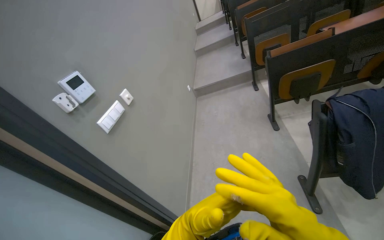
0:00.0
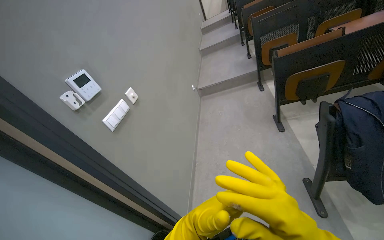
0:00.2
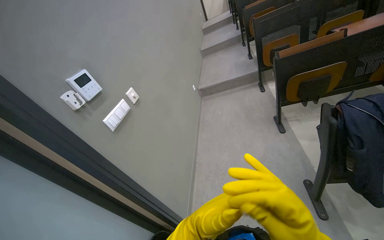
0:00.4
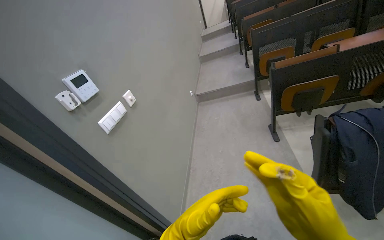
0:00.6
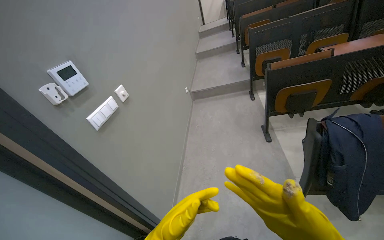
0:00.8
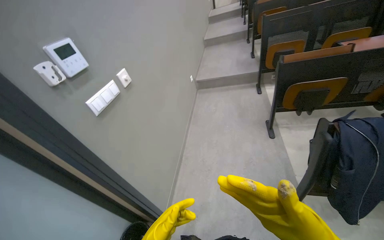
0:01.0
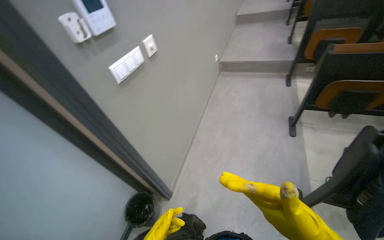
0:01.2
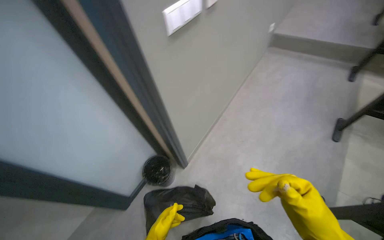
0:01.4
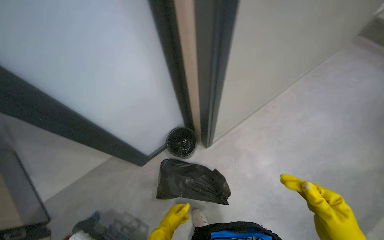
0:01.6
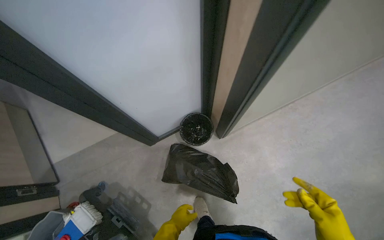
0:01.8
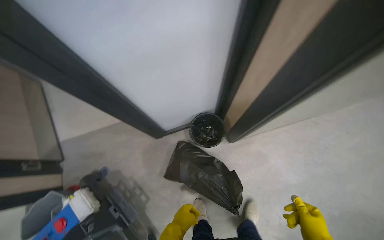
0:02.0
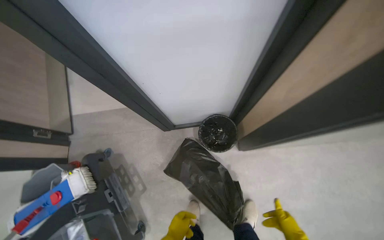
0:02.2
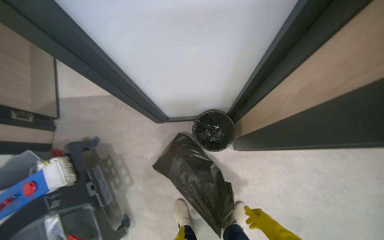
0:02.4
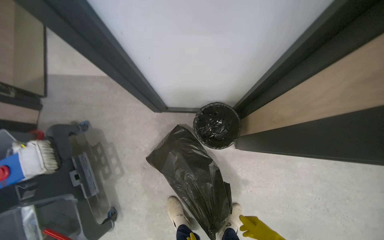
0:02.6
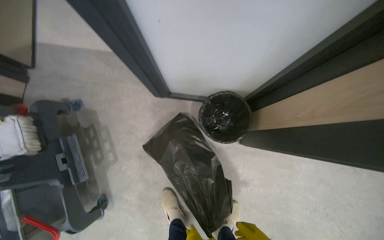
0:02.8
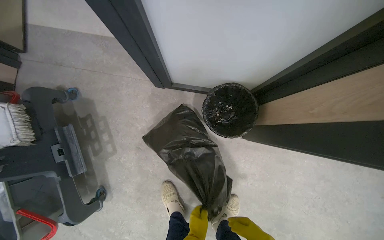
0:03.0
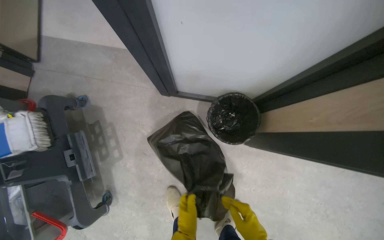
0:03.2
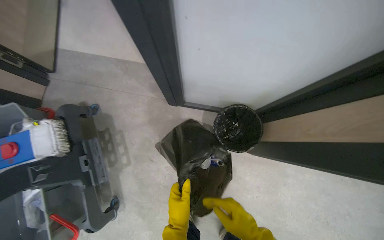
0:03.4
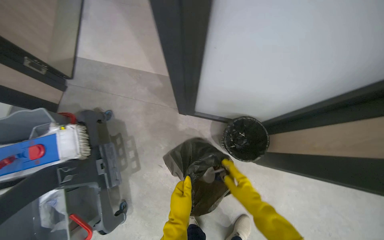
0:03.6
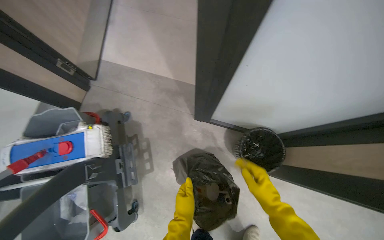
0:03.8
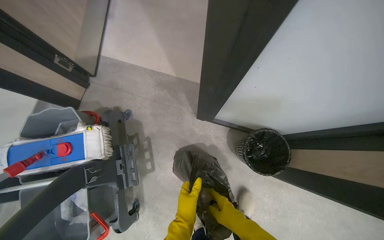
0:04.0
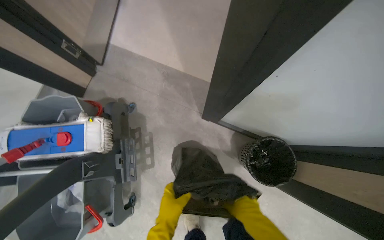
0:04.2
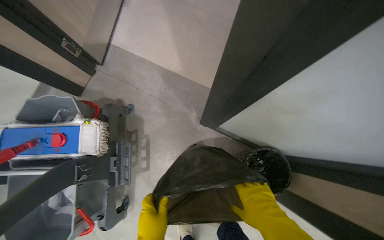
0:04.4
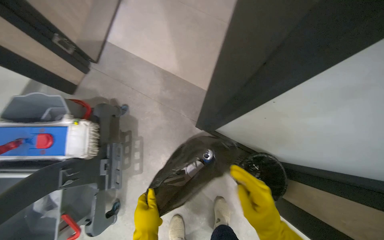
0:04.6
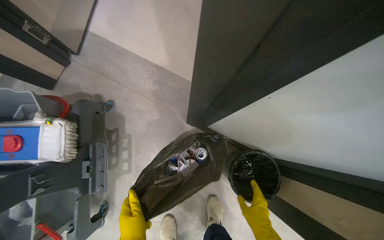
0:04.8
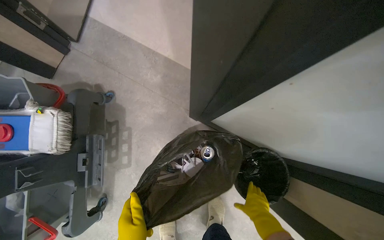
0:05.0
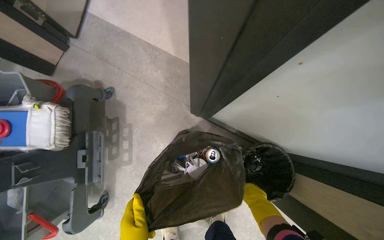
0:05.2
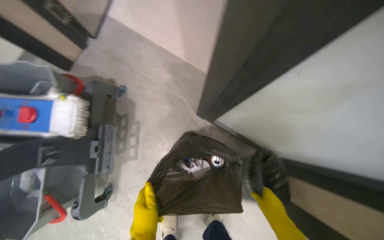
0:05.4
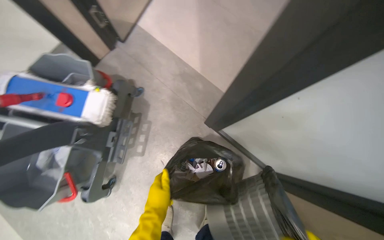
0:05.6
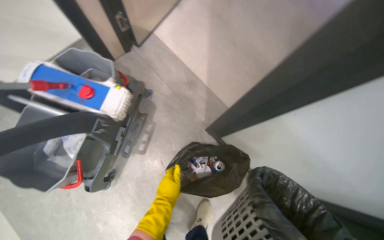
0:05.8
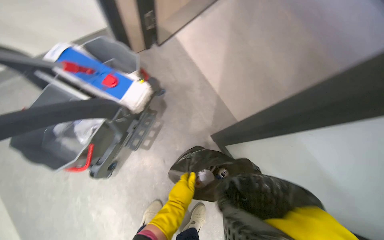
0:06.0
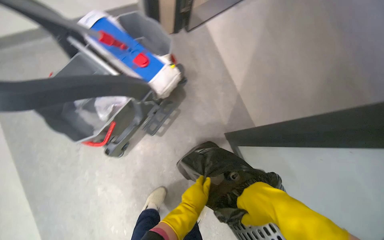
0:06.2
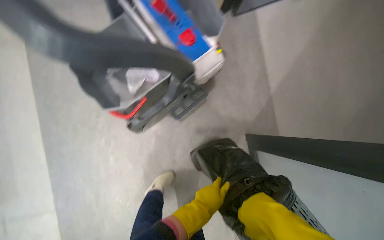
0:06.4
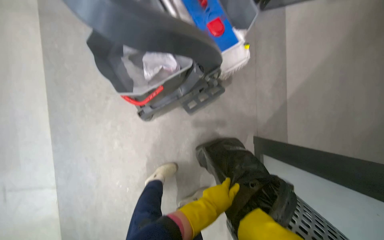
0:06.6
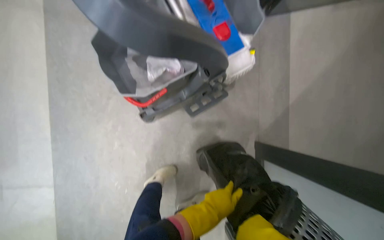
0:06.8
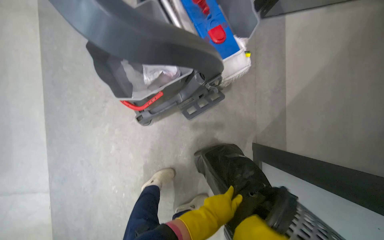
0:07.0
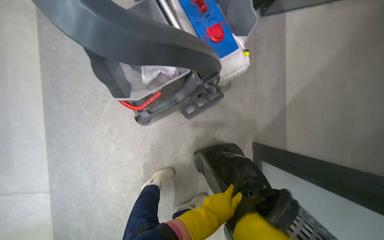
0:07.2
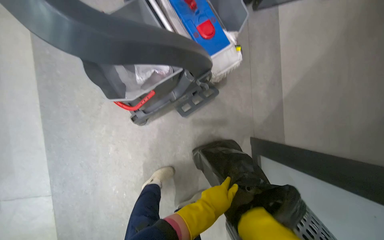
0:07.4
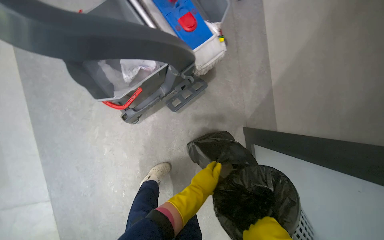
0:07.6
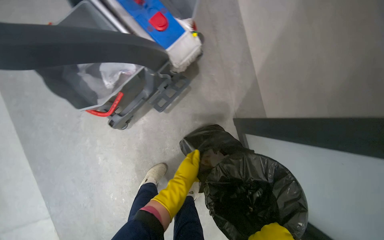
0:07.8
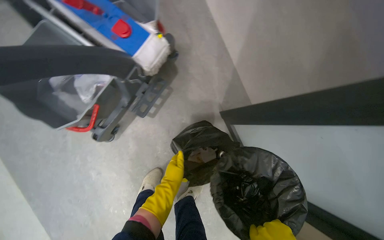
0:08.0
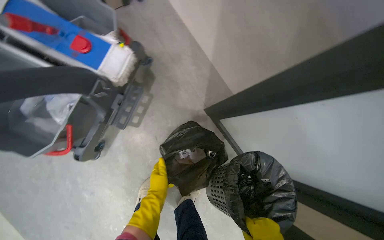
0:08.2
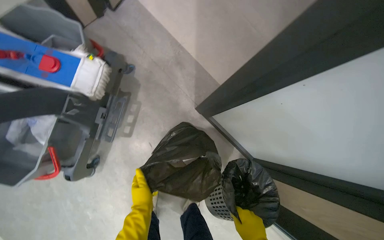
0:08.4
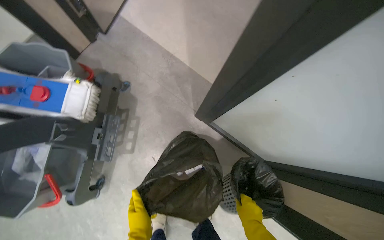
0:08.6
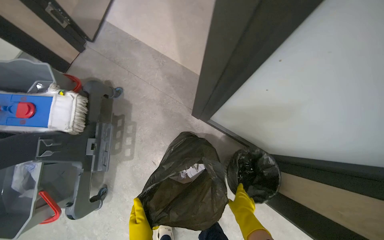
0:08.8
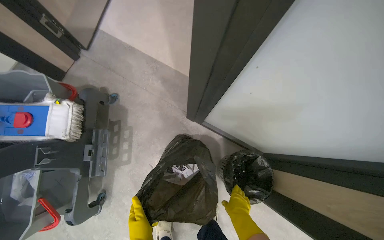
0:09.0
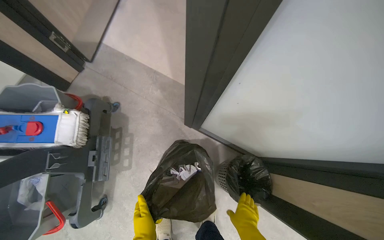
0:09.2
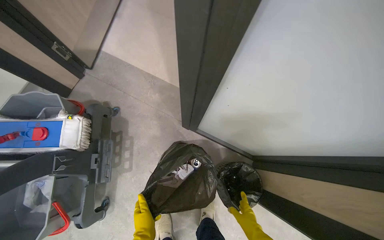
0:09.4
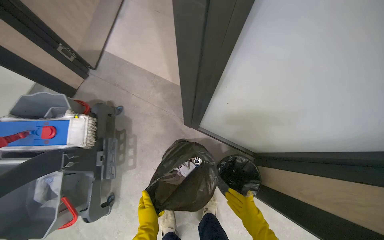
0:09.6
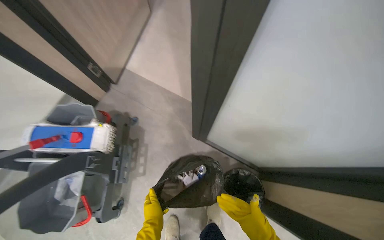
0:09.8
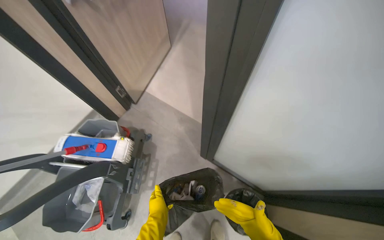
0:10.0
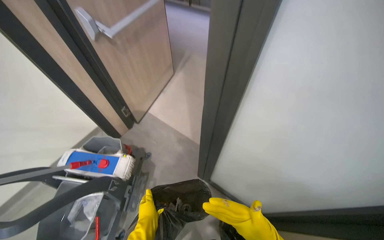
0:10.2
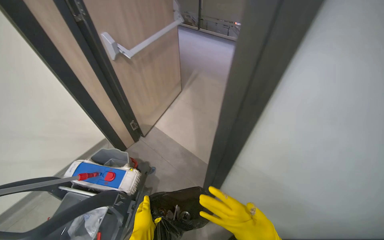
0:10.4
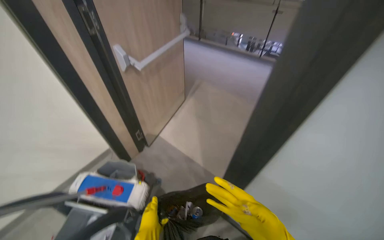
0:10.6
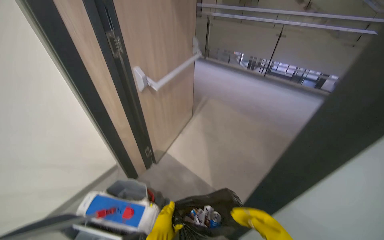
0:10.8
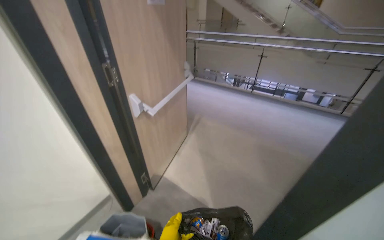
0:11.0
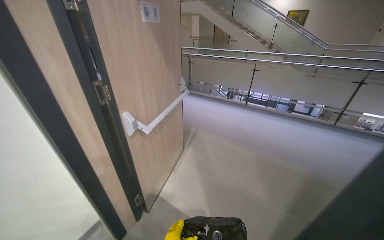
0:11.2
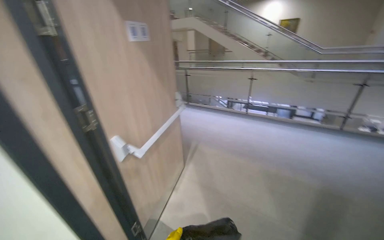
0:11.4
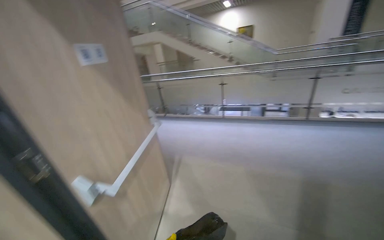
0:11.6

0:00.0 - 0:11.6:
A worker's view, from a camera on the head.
Job: managing trash.
The whole recording: Emptying and replacing trash bag. The worker empties a trash bin and replaces the bag.
0:00.0 - 0:01.4: The camera pitches downward, by some 20 degrees. The scene rotates clockwise by some 35 degrees.
0:01.4 - 0:02.8: The wearer moves approximately 60 cm. The head turns to the left by some 60 degrees. The camera pitches downward, by roughly 35 degrees.
0:05.8 - 0:07.2: The scene rotates clockwise by roughly 40 degrees.
0:07.2 - 0:08.8: The camera travels some 50 cm. The scene rotates counterclockwise by approximately 55 degrees.
0:08.8 - 0:10.2: The wearer moves approximately 40 cm. The wearer looks some 25 degrees further upward.
0:10.2 - 0:11.6: The head travels some 40 cm. The head rotates about 15 degrees to the right. The wearer looks approximately 30 degrees further upward.

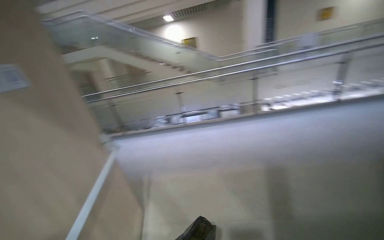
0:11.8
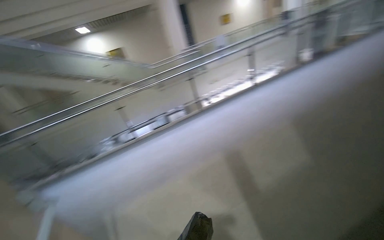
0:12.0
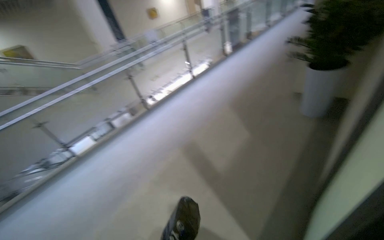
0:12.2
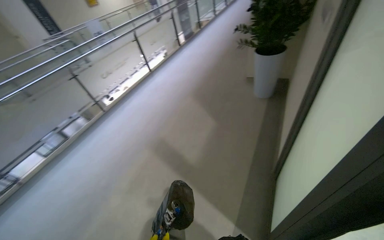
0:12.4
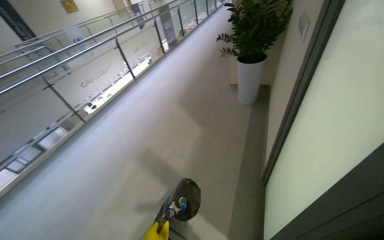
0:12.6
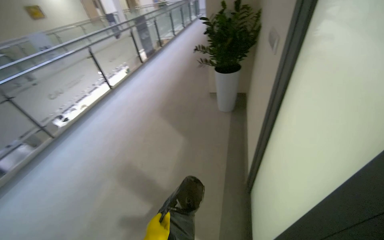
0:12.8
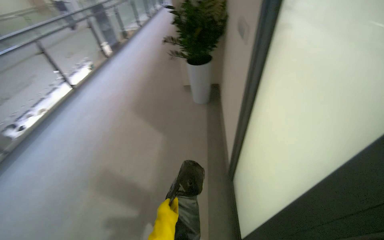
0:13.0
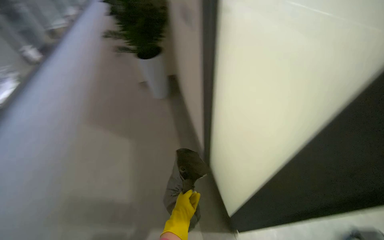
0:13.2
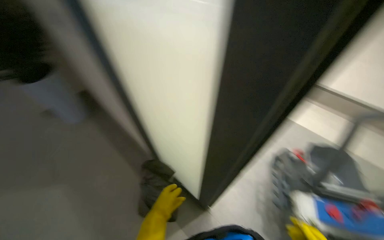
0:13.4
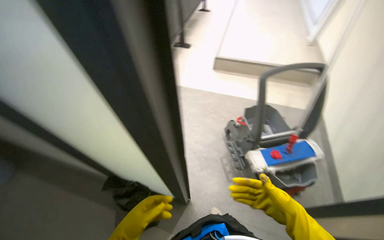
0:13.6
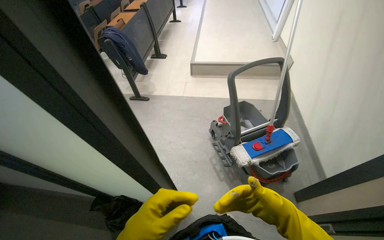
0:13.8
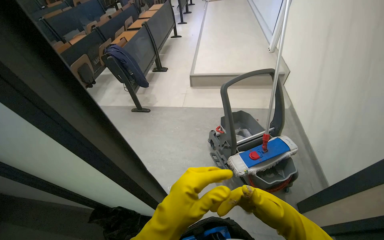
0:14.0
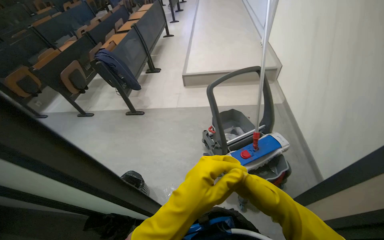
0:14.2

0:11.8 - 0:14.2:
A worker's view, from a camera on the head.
Job: managing trash.
The whole recording: Emptying and replacing trash bag. The worker empties a trash bin and replaces the bag.
0:11.8 - 0:13.0: The wearer's head swings roughly 90 degrees to the right.
0:13.0 - 0:14.2: The head rotates some 80 degrees to the right.

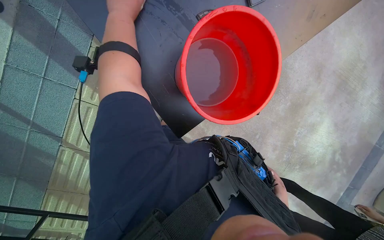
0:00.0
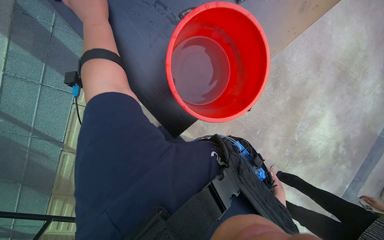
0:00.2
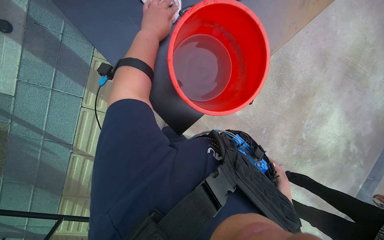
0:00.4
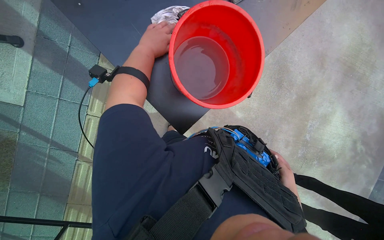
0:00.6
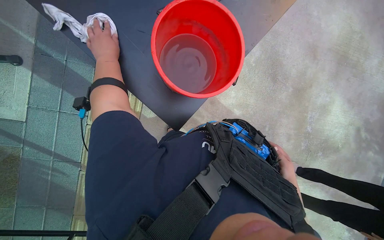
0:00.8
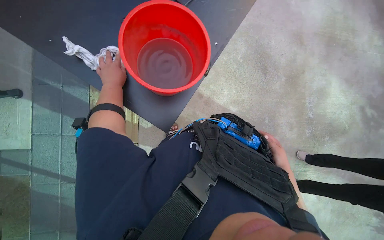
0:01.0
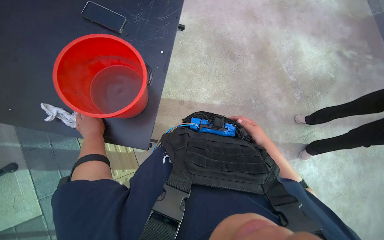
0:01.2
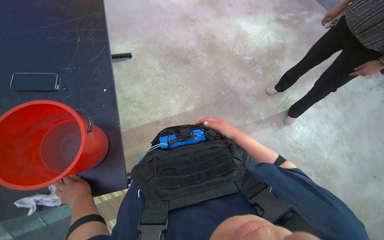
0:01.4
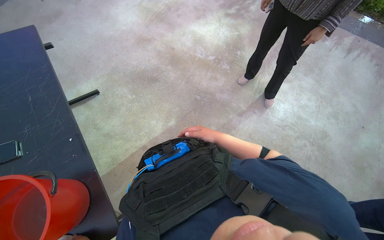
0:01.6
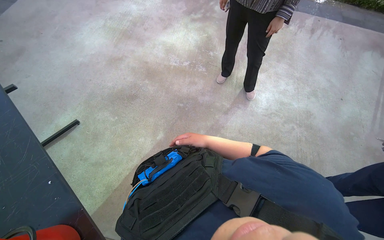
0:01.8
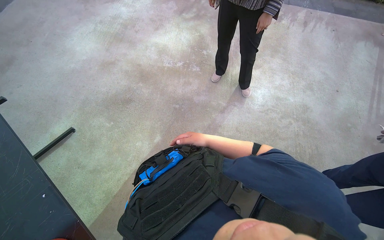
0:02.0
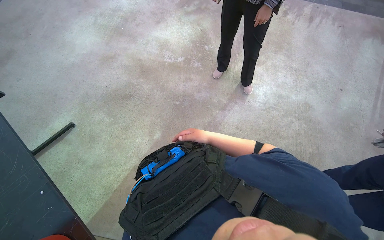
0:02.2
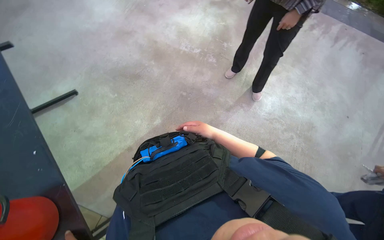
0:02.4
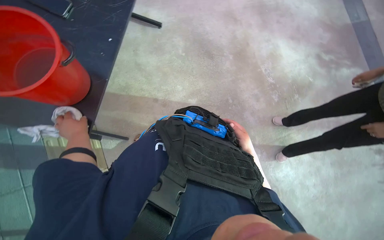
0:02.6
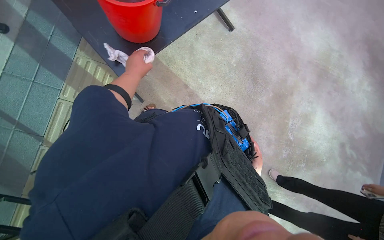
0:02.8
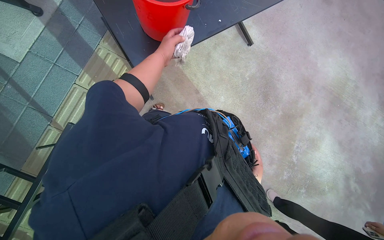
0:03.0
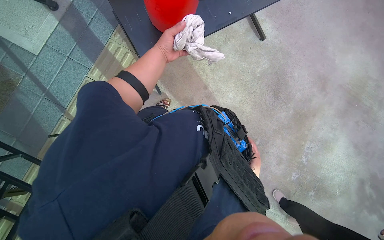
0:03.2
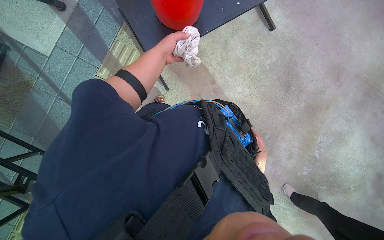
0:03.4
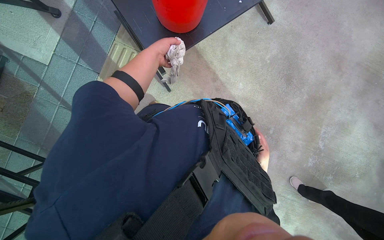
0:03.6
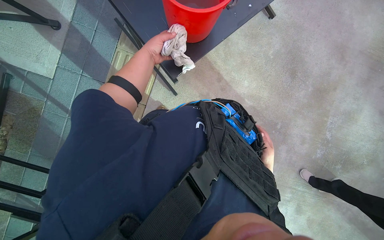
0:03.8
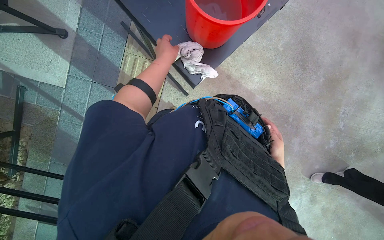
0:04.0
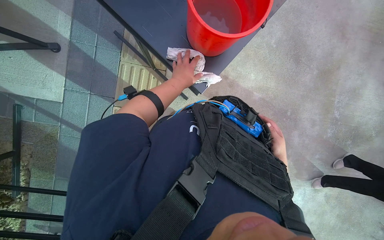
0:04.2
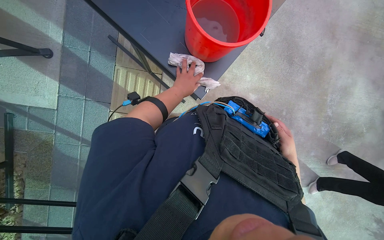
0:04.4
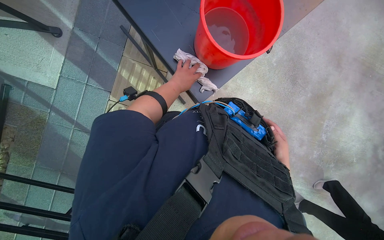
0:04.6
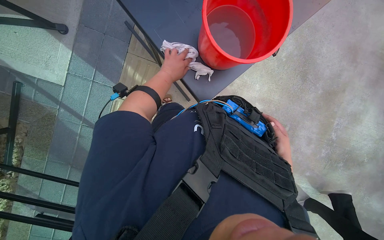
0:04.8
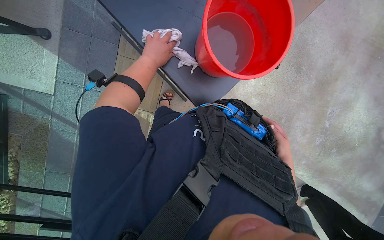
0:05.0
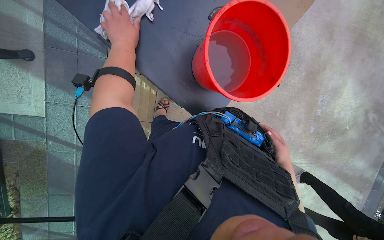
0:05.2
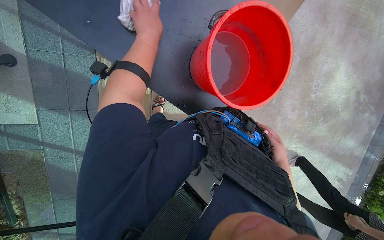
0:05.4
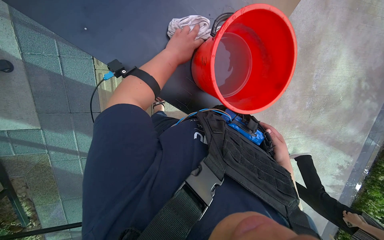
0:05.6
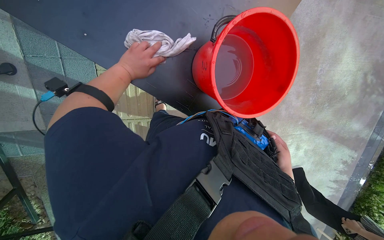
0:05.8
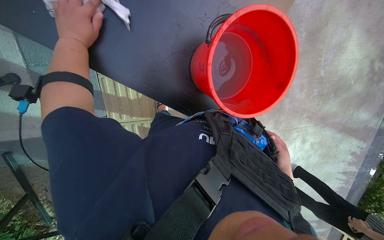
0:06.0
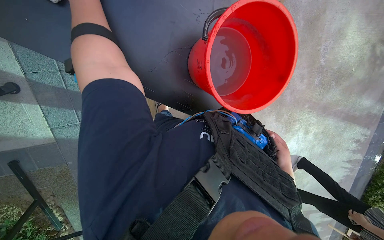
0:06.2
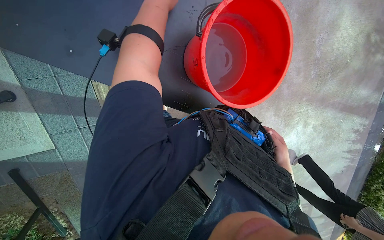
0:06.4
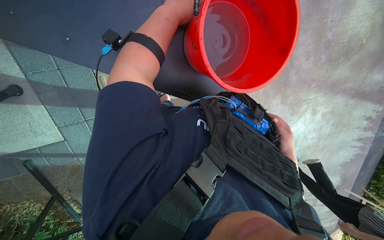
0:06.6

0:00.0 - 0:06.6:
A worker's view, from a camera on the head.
Job: wiping surfaces.
The whole recording: Cleaning outdoor table. The worker dips and wrings a cloth in a bucket, then wipes the surface and frame of an outdoor table.
0:00.0 - 0:01.6: The view tips upward by roughly 15 degrees. The scene rotates counterclockwise by some 85 degrees.
0:01.6 - 0:03.2: Everything in view rotates approximately 90 degrees clockwise.
0:03.2 - 0:05.0: The right hand goes roughly 20 cm nearer to the camera and up the picture.
0:05.0 - 0:06.6: The view tilts roughly 20 degrees downward.
